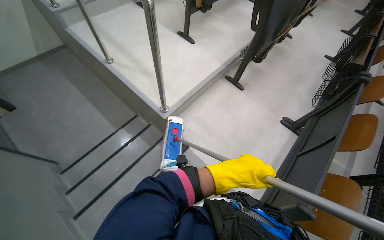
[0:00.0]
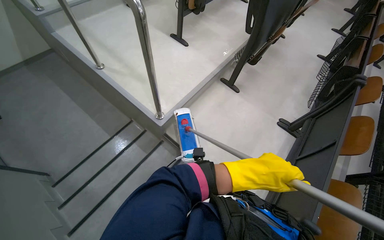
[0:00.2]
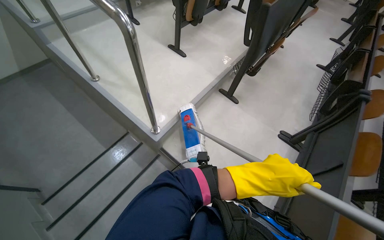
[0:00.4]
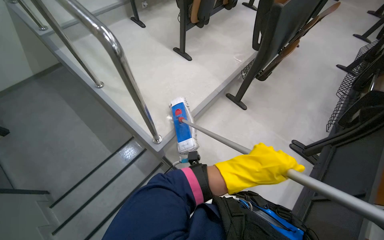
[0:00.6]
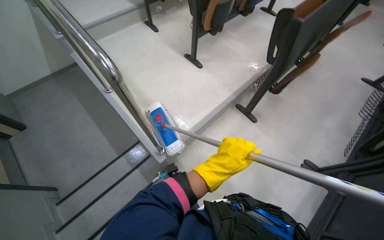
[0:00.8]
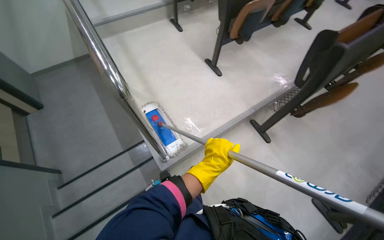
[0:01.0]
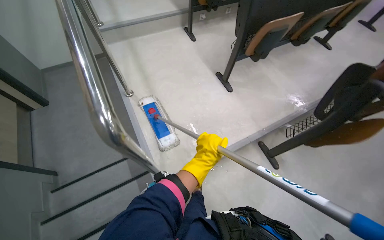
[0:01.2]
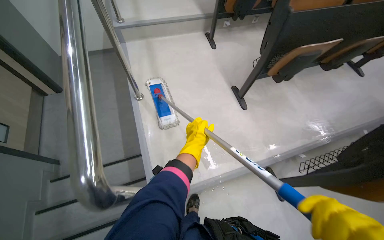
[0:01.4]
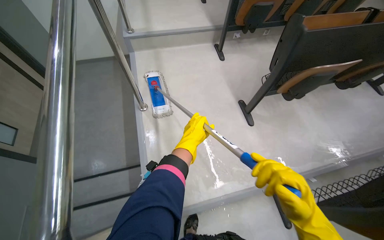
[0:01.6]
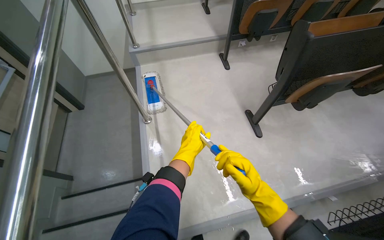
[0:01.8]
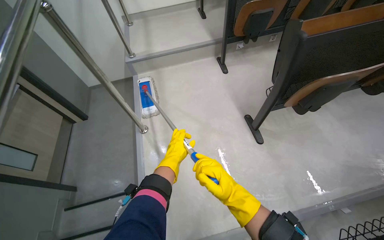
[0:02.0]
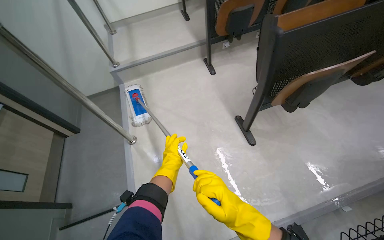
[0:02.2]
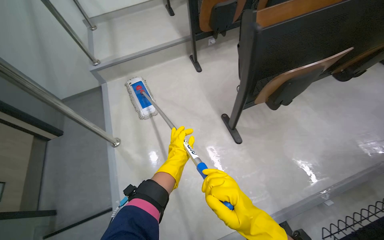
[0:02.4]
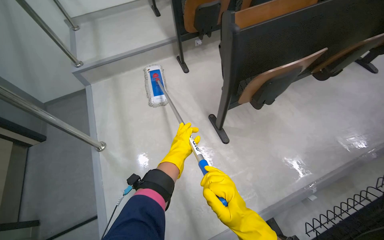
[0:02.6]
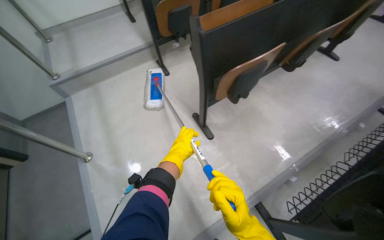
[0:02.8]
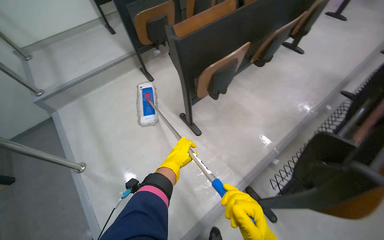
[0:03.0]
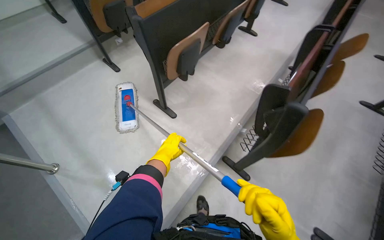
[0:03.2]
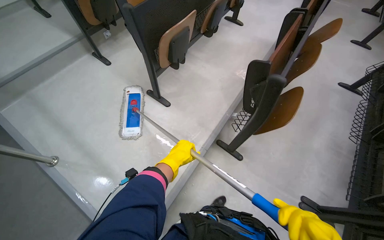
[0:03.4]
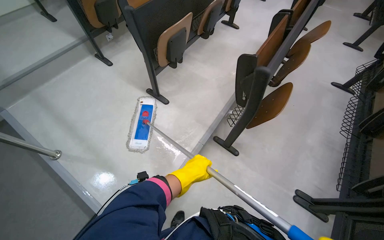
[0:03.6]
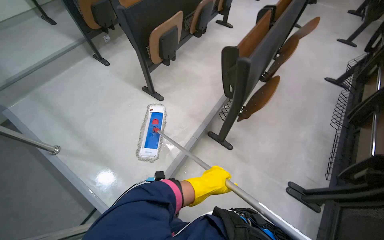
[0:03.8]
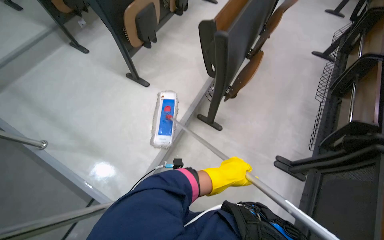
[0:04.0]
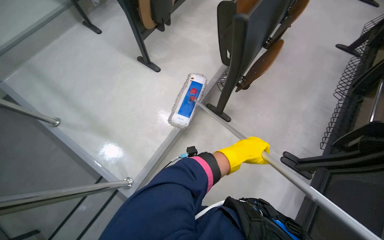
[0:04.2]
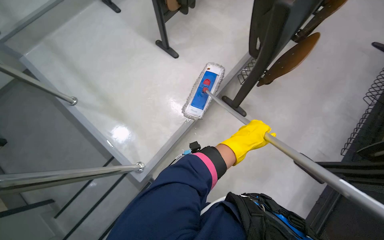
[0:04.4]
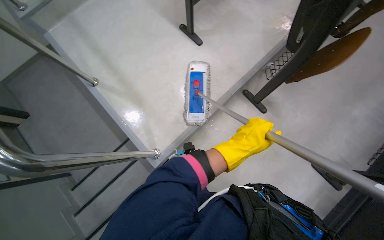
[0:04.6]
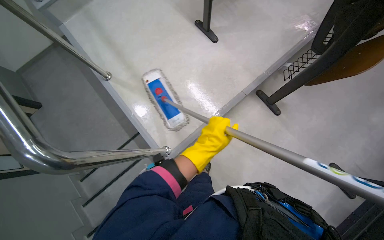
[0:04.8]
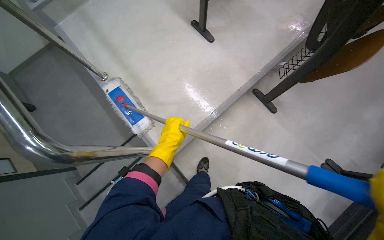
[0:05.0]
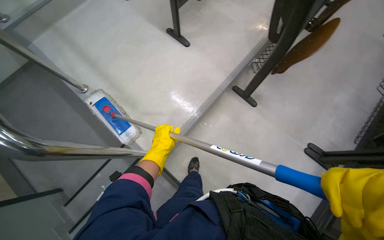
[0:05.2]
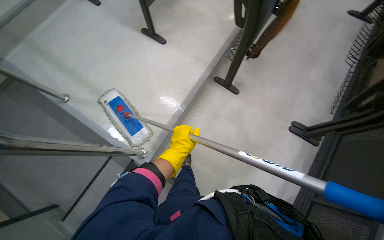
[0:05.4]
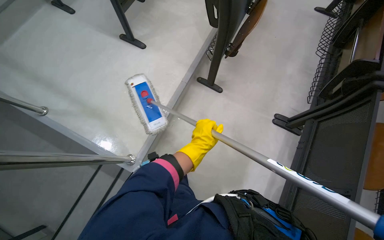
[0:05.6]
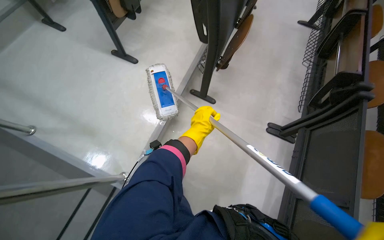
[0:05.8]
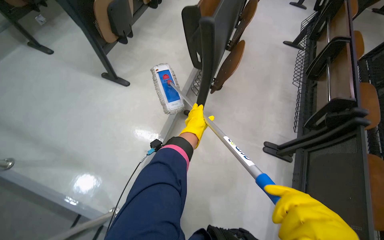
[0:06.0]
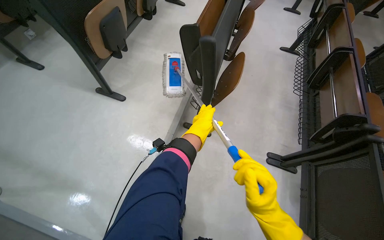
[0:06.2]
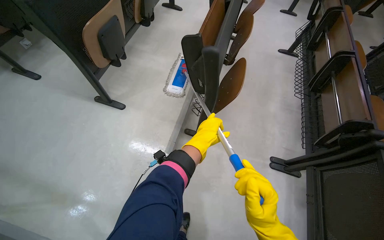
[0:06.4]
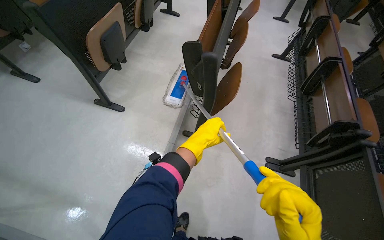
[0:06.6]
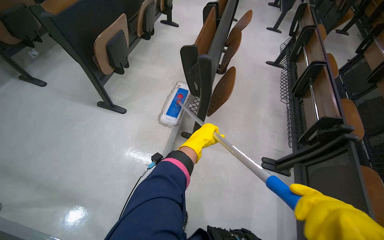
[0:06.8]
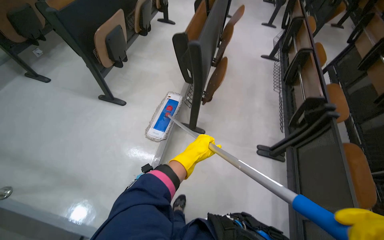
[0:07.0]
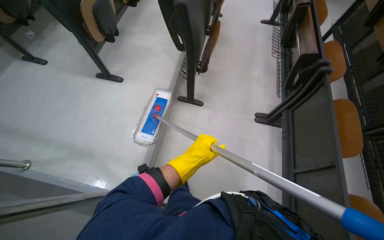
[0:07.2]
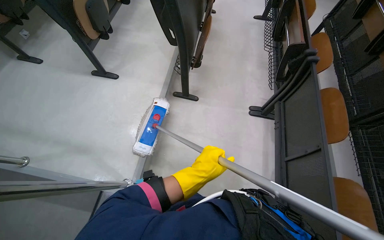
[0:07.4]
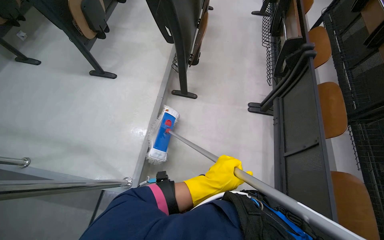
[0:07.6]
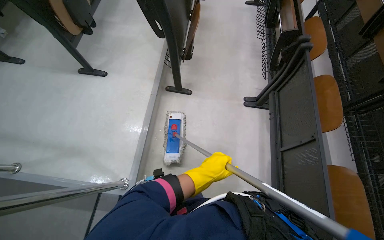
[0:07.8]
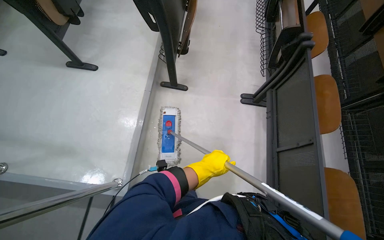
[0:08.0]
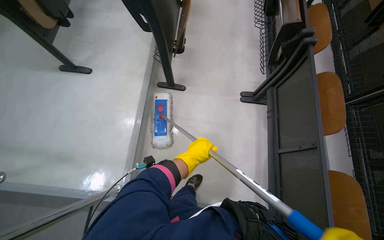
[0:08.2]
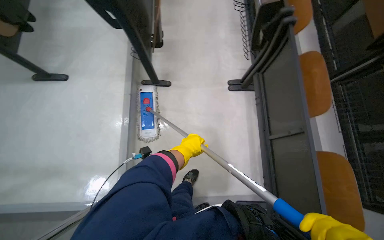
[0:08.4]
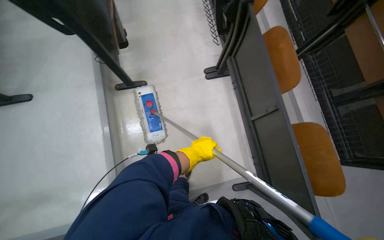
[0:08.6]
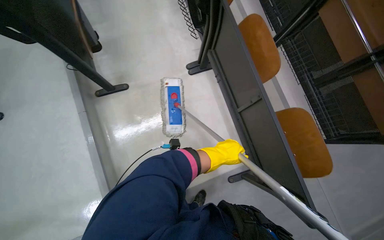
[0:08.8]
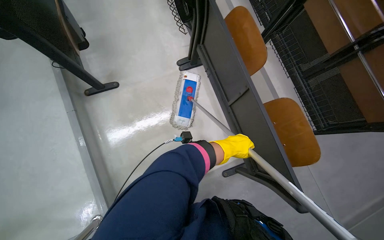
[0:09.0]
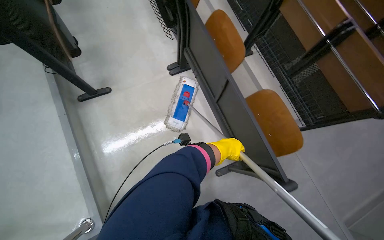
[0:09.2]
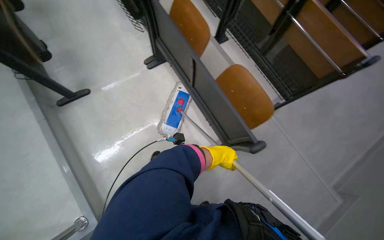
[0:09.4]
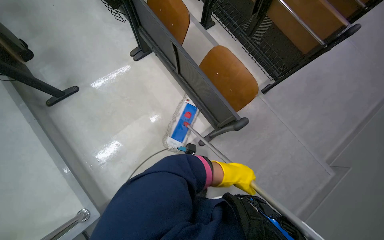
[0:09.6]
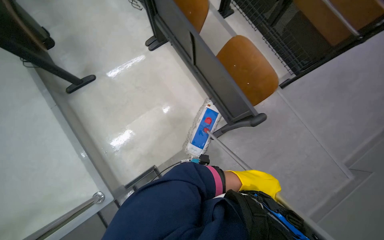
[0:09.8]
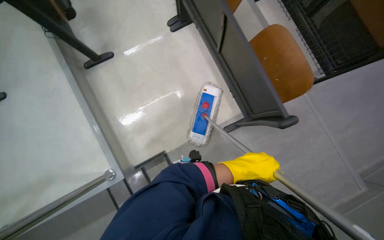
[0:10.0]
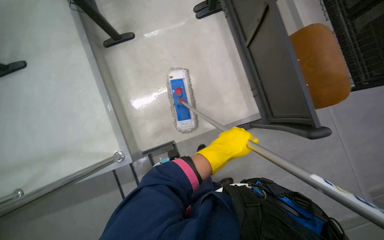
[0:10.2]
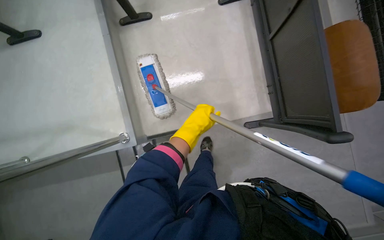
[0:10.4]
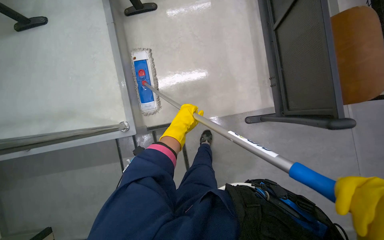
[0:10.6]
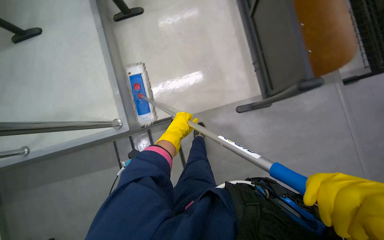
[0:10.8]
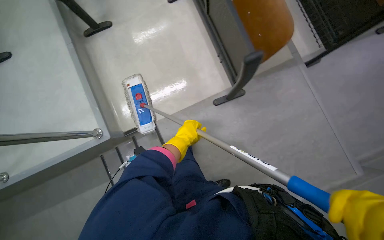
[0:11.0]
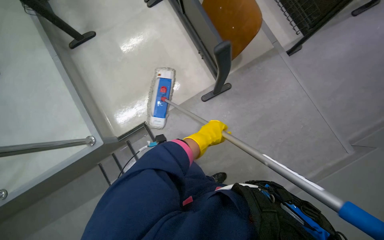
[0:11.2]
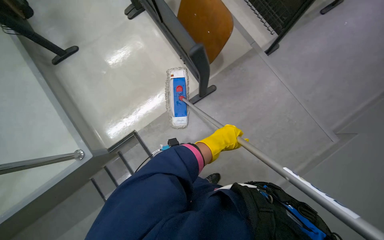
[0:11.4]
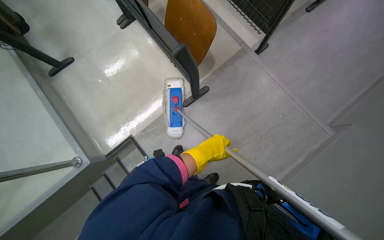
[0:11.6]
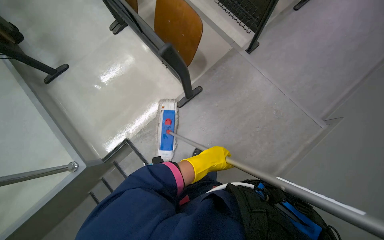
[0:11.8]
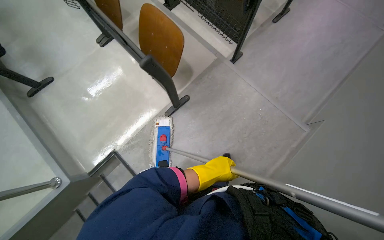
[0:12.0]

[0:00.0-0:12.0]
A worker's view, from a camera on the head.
Job: mopping floor.
The whole recording: Mopping lecture hall floor. The worker mops the floor of the lecture hall with a long-handled mop.
0:00.0 to 0:01.6: The head travels about 1 m. The head rotates about 35 degrees to the left.
0:01.6 to 0:03.0: The head travels to the right, roughly 40 cm. The scene turns about 25 degrees counterclockwise in the picture.
0:03.0 to 0:04.4: The wearer moves about 50 cm. The camera pitches downward, by some 15 degrees.
0:04.4 to 0:06.0: The left hand is displaced farther from the camera by roughly 10 cm.
0:06.0 to 0:07.6: The left hand shifts approximately 50 cm nearer to the camera and down the picture.
0:07.6 to 0:09.0: The wearer's head swings roughly 35 degrees to the right. The view tilts about 15 degrees downward.
0:09.0 to 0:10.4: The view tips downward by some 15 degrees.
0:10.4 to 0:12.0: The head travels roughly 50 cm. The scene turns some 30 degrees counterclockwise in the picture.

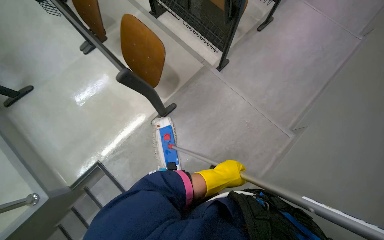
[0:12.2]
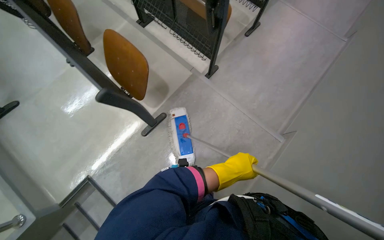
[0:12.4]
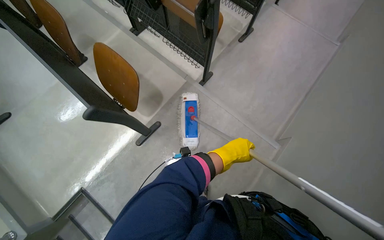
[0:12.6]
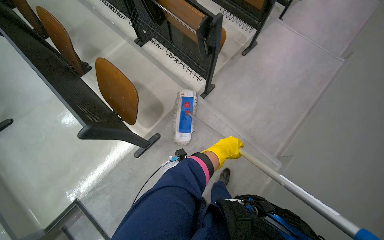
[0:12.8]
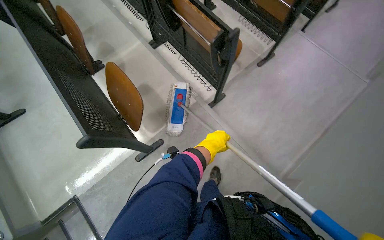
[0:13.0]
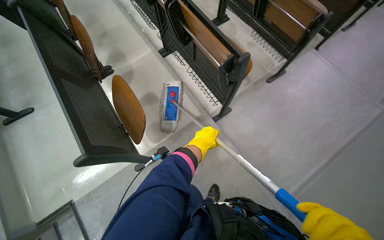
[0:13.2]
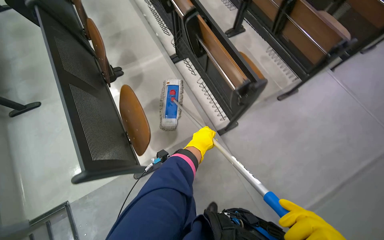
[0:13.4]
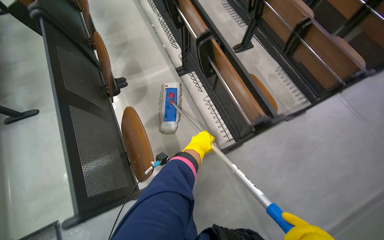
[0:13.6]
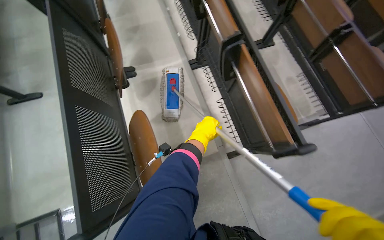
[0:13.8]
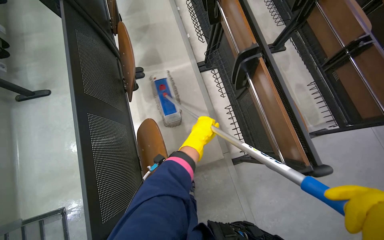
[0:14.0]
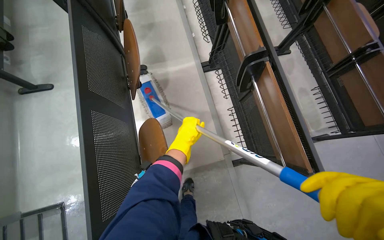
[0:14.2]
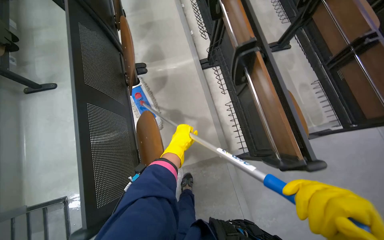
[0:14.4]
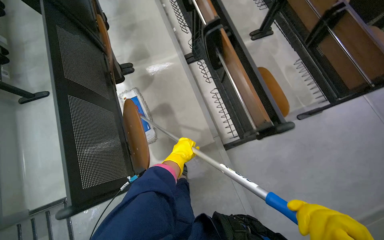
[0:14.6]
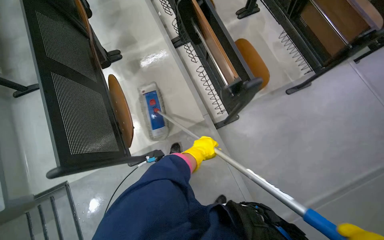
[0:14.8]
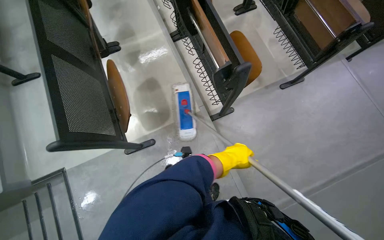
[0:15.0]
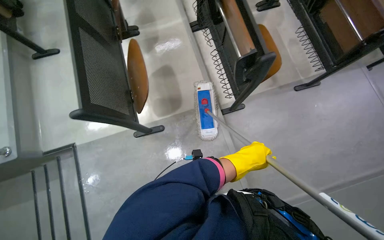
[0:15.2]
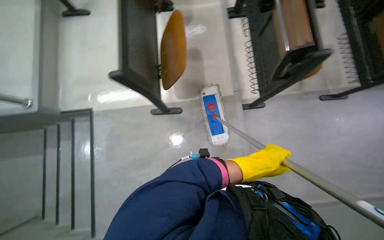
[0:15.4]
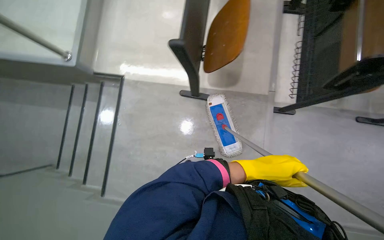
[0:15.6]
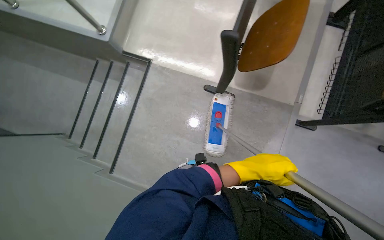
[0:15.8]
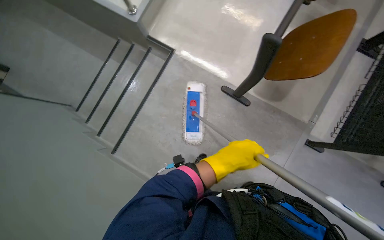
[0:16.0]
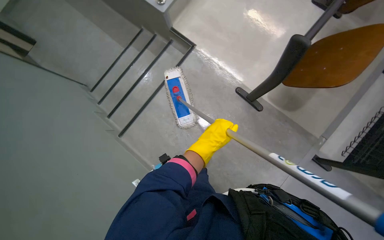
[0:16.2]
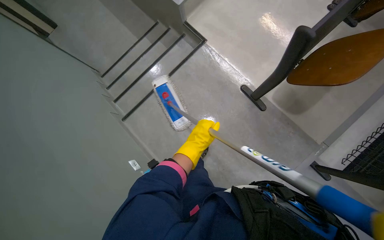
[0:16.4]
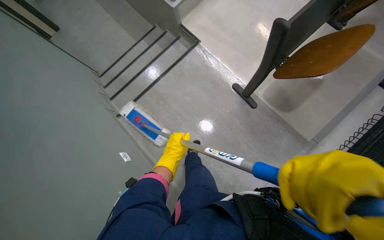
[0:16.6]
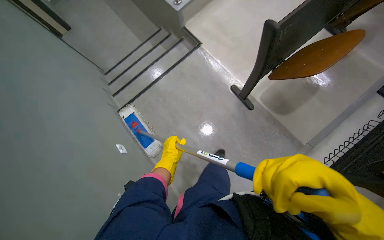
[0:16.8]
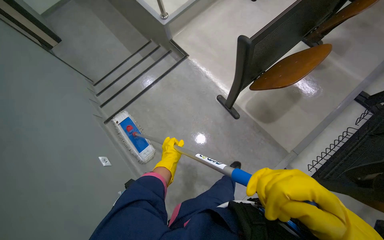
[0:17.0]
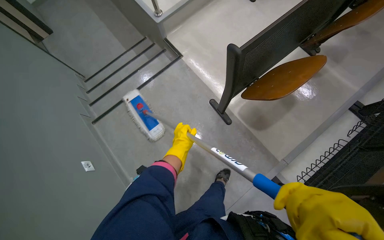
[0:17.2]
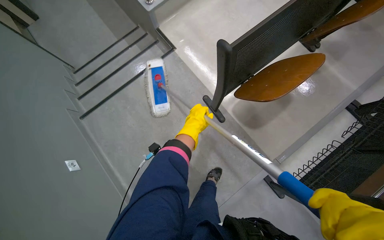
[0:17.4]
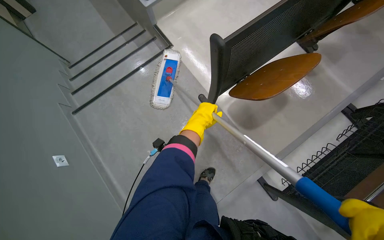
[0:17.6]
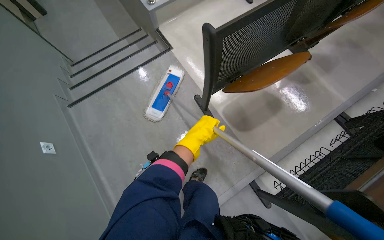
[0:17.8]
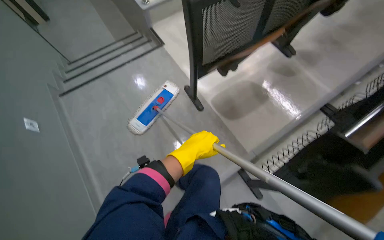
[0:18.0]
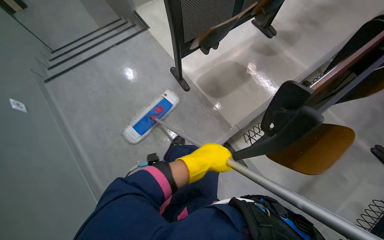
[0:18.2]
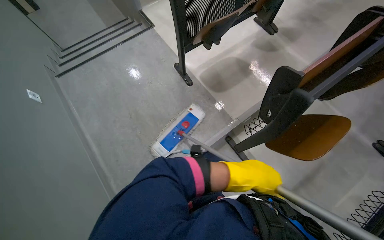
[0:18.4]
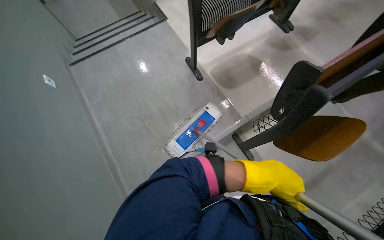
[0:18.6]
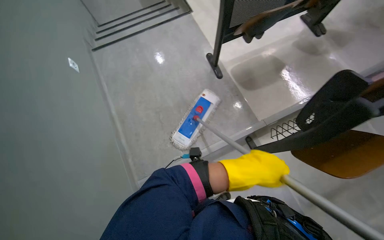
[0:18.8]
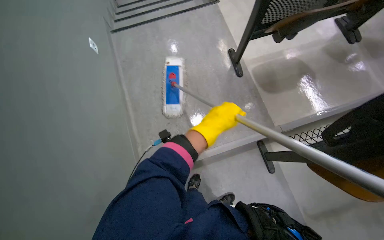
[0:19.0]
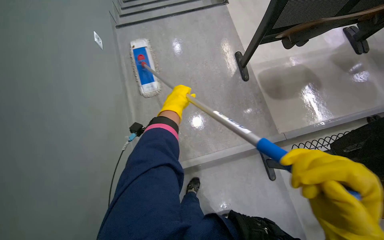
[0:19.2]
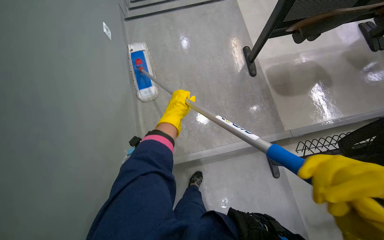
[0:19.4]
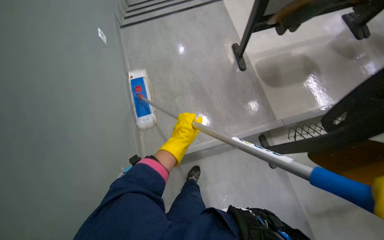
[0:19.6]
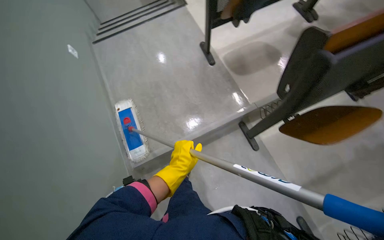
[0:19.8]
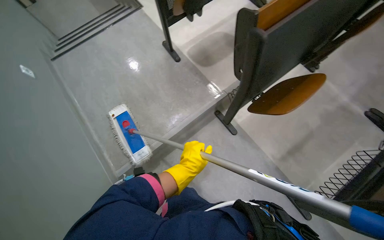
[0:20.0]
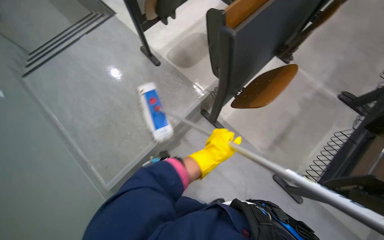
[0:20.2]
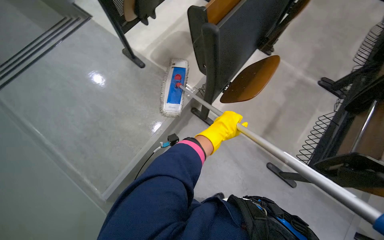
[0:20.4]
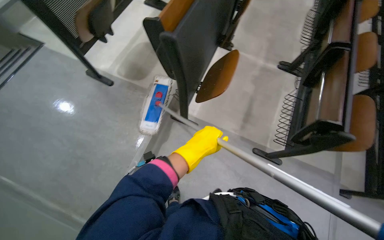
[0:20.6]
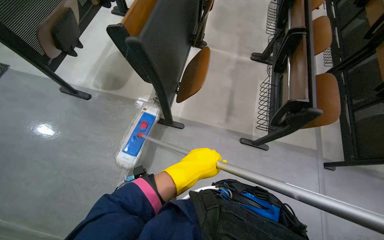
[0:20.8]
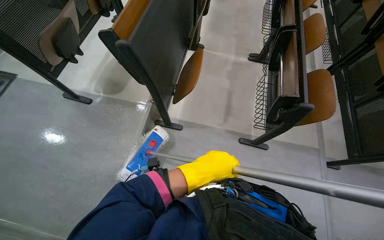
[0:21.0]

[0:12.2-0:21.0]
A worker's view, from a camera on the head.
Job: mopping floor.
The whole recording: Mopping lecture hall floor. The worker mops the floor of the lecture hall with a long-handled mop.
0:12.2 to 0:13.6: The camera travels about 60 cm.
0:13.6 to 0:15.2: The left hand heads to the right and nearer to the camera, covering some 25 cm.
0:15.2 to 0:16.6: The head travels some 40 cm. The wearer's head swings about 65 degrees to the left.
0:16.6 to 0:18.0: The camera travels roughly 50 cm.
0:18.0 to 0:19.6: The left hand reaches roughly 20 cm to the right, then returns.
0:19.6 to 0:21.0: The camera is carried about 40 cm. The head turns to the right by about 65 degrees.
